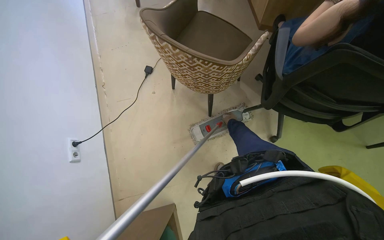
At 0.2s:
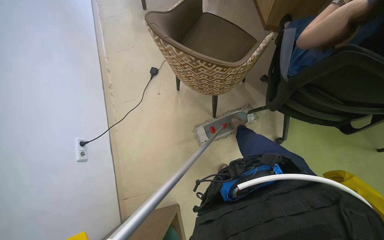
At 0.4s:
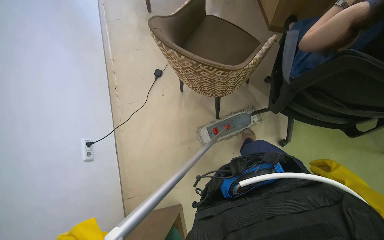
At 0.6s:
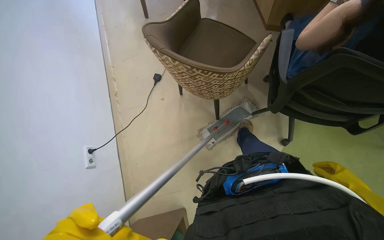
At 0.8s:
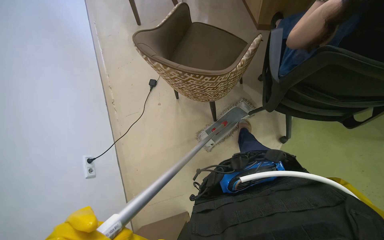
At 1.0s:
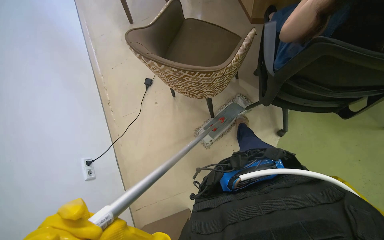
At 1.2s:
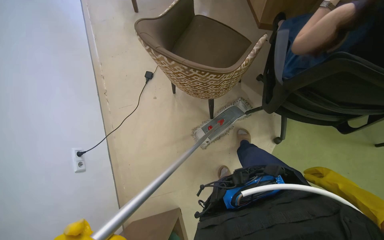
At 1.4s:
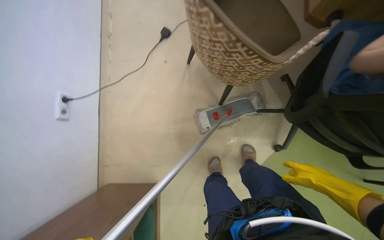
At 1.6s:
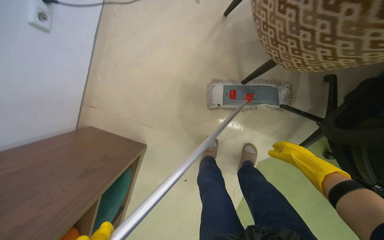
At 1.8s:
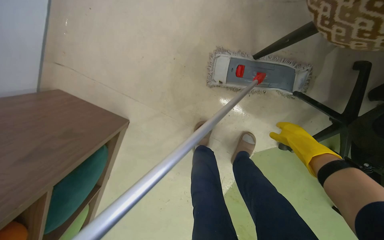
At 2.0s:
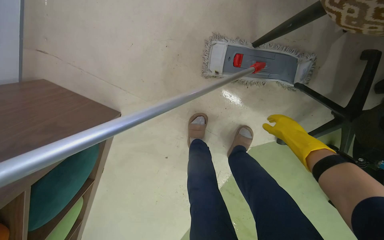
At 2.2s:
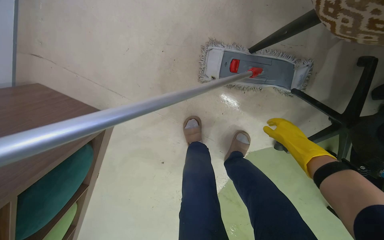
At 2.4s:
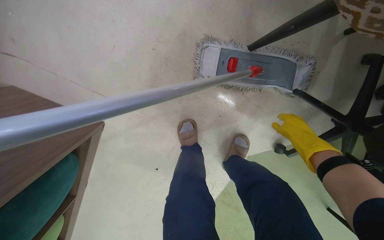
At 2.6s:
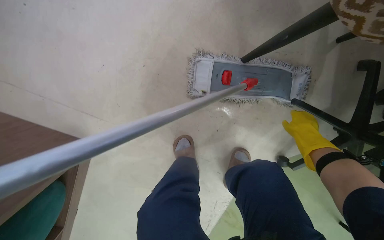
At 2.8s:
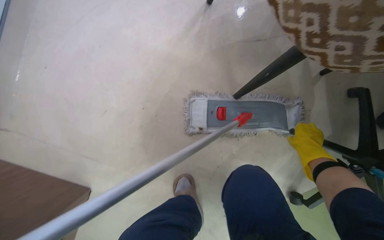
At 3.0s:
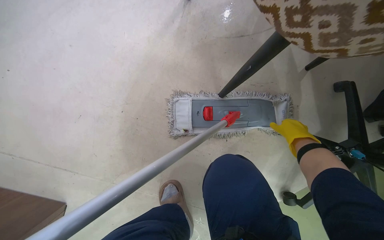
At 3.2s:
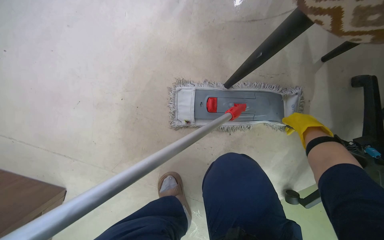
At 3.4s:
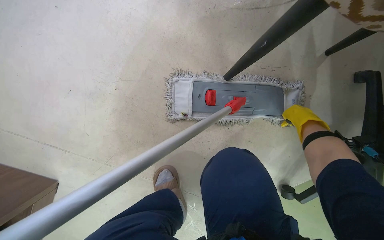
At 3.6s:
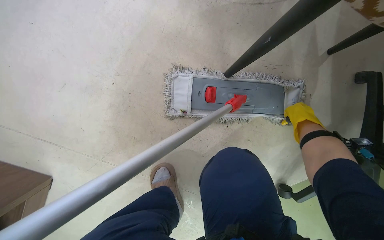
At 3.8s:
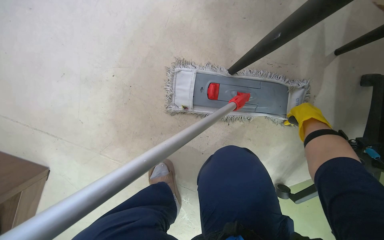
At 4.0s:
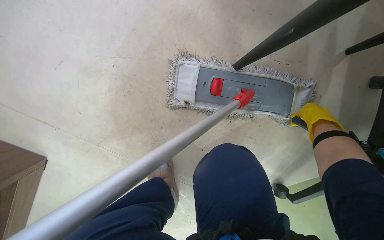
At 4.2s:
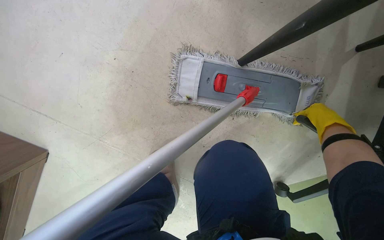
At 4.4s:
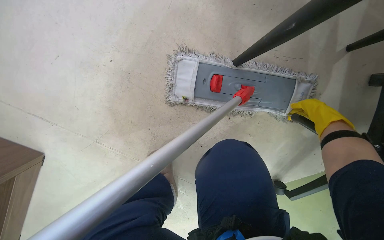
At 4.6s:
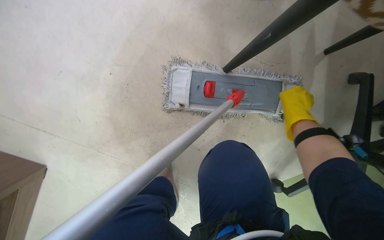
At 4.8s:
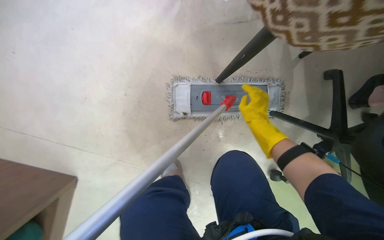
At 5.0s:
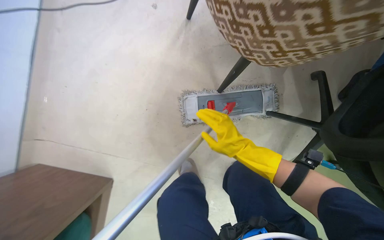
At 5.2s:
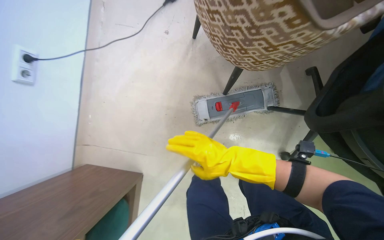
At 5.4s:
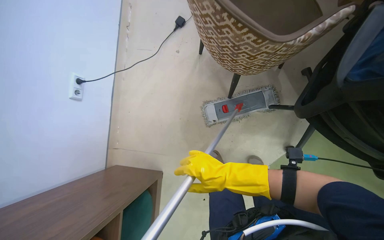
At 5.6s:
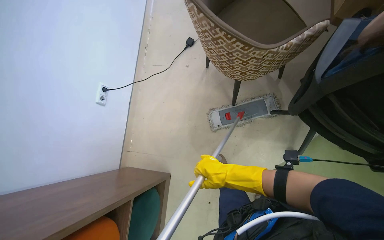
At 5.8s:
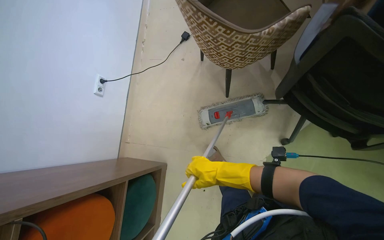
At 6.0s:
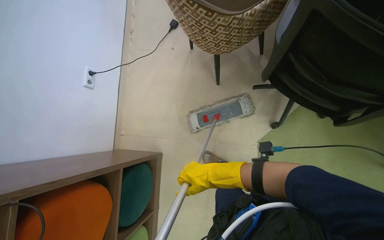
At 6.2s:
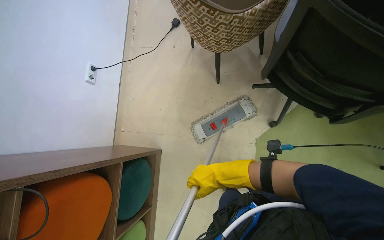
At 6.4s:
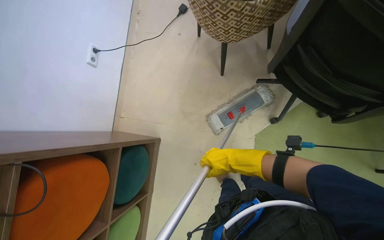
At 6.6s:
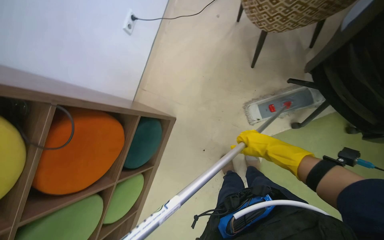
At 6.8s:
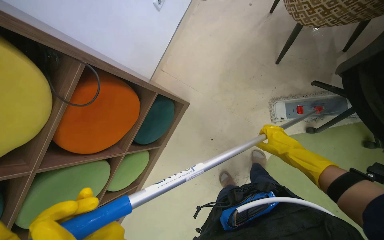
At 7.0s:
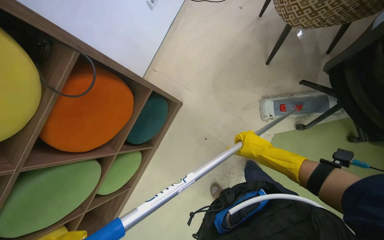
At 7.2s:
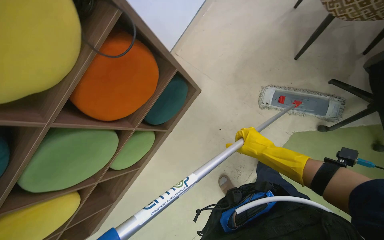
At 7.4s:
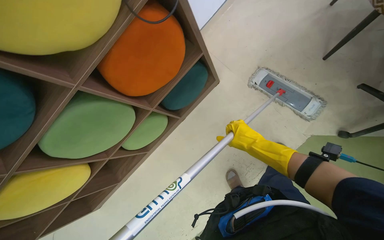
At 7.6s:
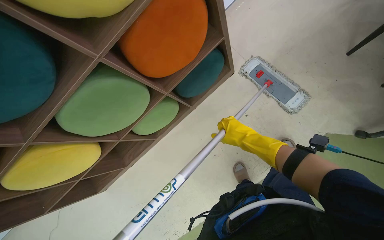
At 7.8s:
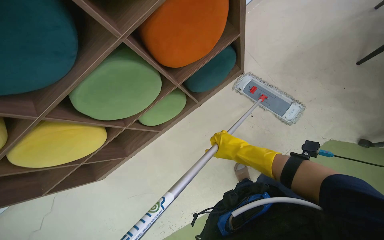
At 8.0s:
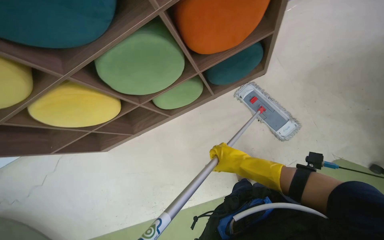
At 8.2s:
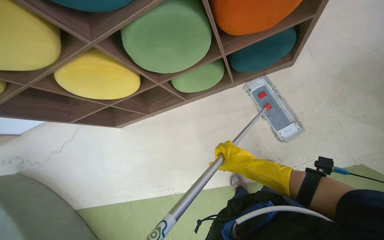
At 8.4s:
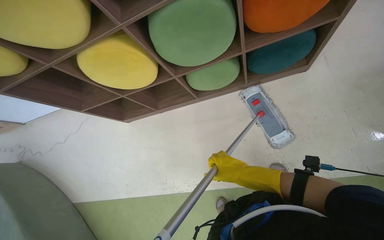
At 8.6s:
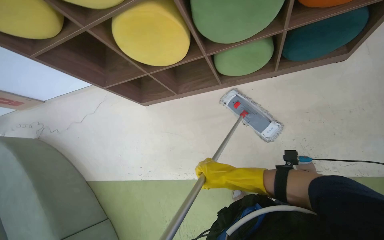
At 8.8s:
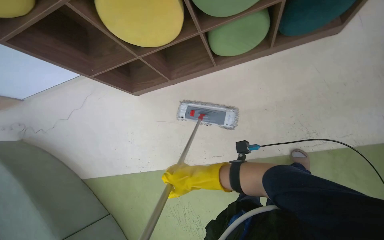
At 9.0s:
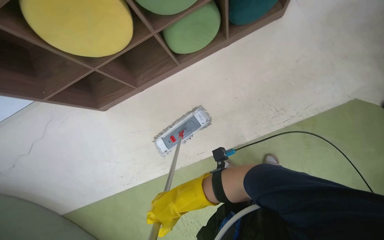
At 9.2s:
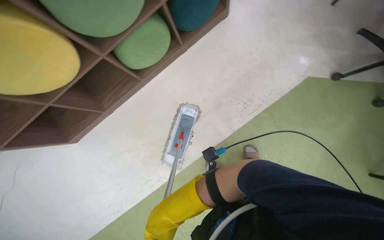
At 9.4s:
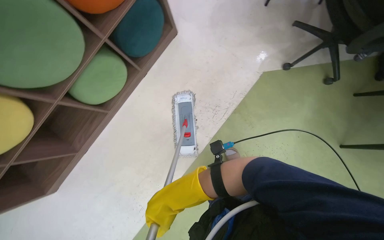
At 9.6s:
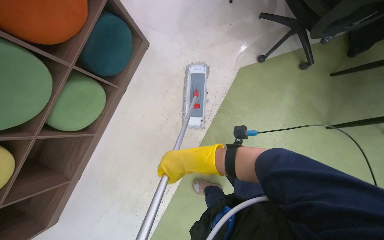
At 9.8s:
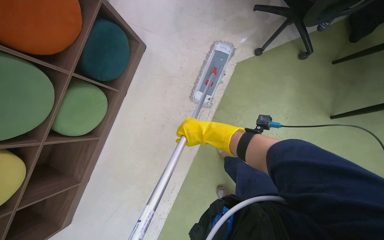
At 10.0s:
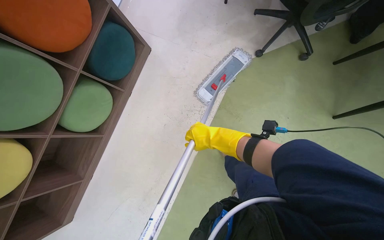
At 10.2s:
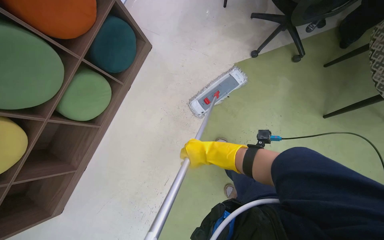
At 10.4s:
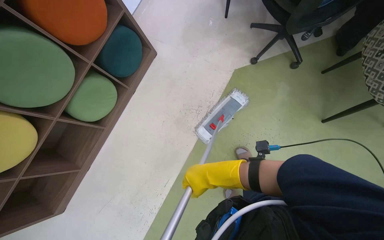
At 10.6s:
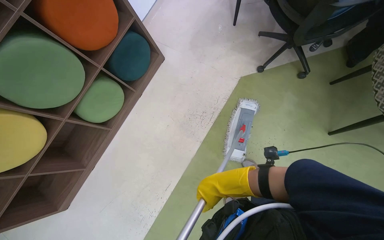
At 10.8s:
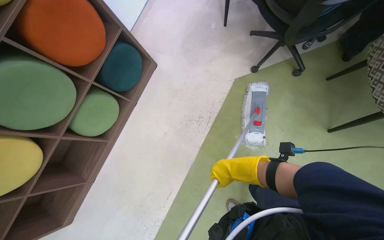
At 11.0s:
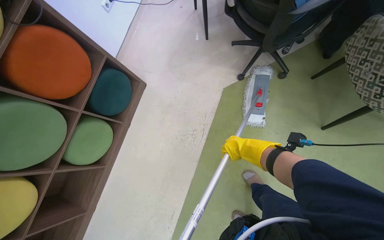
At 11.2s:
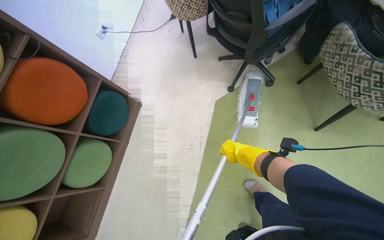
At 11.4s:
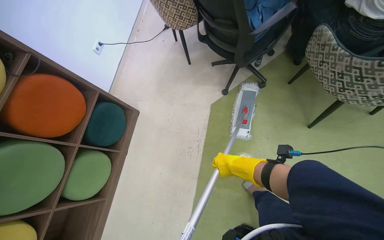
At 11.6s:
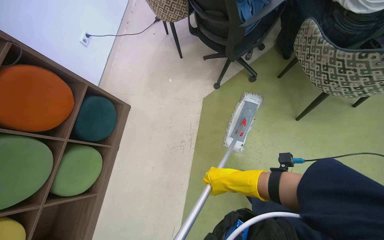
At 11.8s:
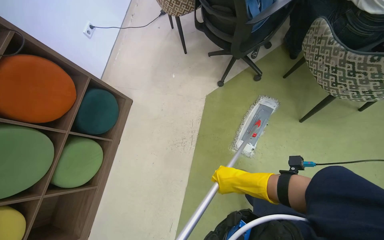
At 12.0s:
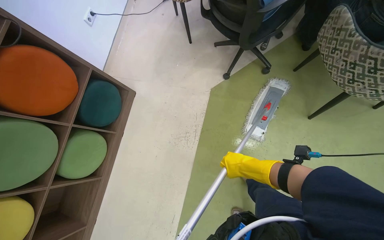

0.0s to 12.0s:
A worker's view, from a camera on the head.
Job: mopping floor.
The whole recording: Mopping floor. The worker continues mopping the floor in the office.
0.0s to 1.6s: The view tips downward by roughly 20 degrees. Everything in view rotates roughly 35 degrees clockwise.
1.6s to 3.0s: The wearer moves approximately 40 cm.
3.0s to 4.4s: The camera pitches downward, by roughly 15 degrees. The right hand travels nearer to the camera by approximately 10 cm.
4.4s to 6.0s: The wearer moves roughly 80 cm. The view pans to the left by approximately 20 degrees. The wearer looks approximately 20 degrees further upward. The scene rotates counterclockwise by roughly 25 degrees.
6.0s to 7.6s: The view tilts approximately 15 degrees downward. The scene rotates clockwise by about 40 degrees.
10.4s to 12.0s: The right hand is displaced to the right by roughly 20 cm.

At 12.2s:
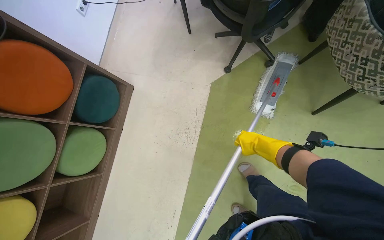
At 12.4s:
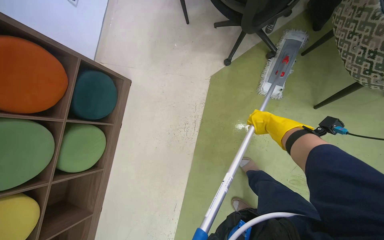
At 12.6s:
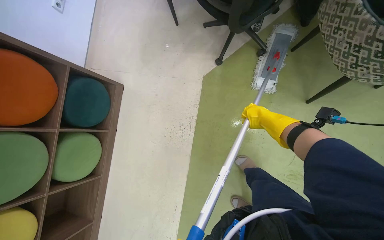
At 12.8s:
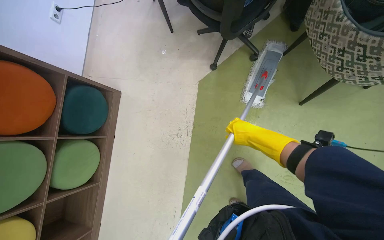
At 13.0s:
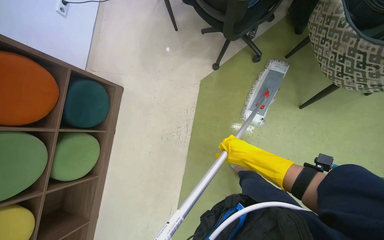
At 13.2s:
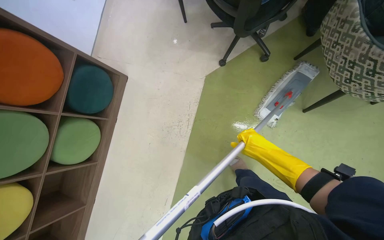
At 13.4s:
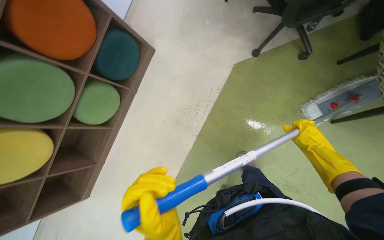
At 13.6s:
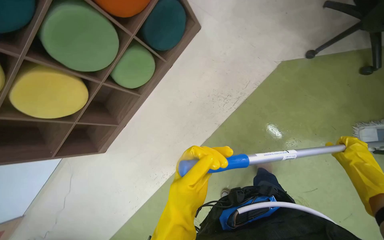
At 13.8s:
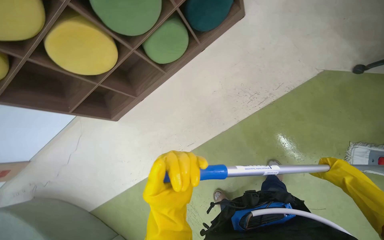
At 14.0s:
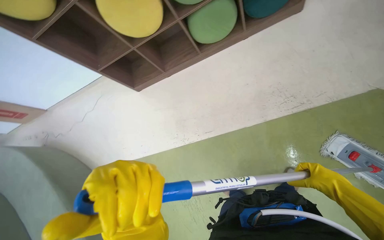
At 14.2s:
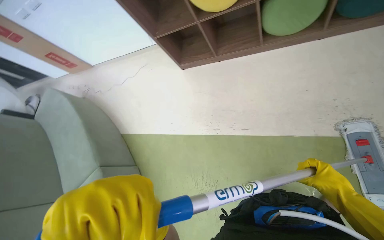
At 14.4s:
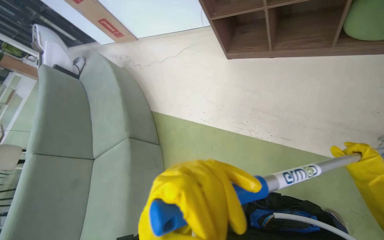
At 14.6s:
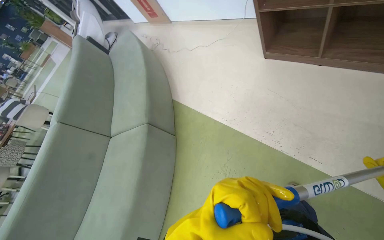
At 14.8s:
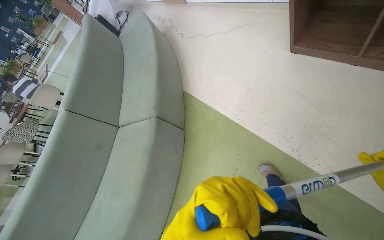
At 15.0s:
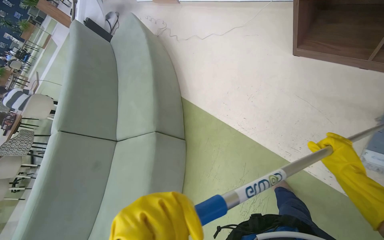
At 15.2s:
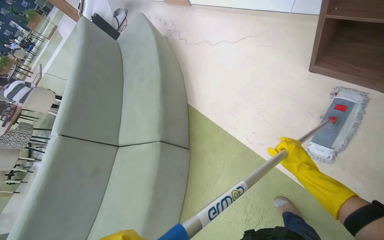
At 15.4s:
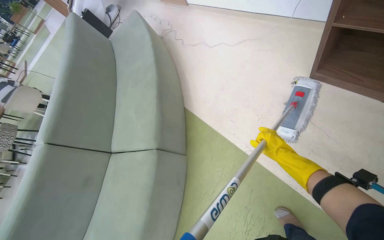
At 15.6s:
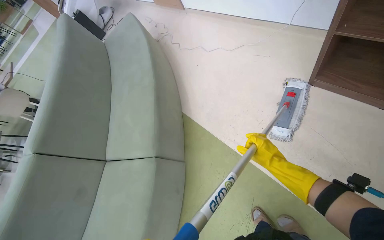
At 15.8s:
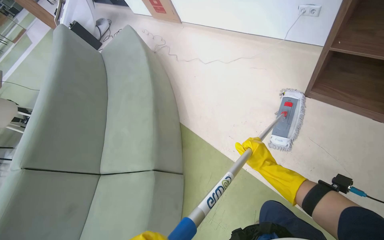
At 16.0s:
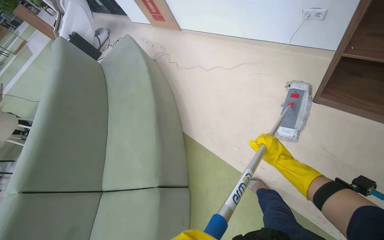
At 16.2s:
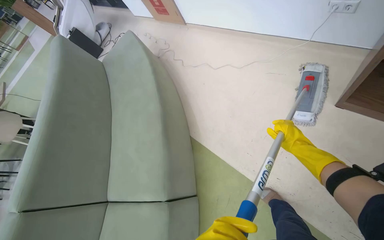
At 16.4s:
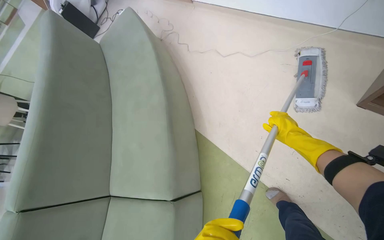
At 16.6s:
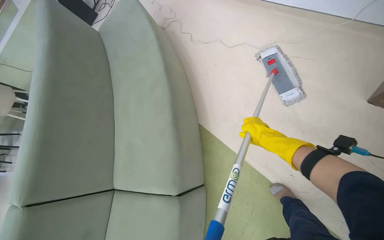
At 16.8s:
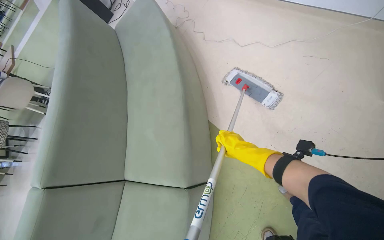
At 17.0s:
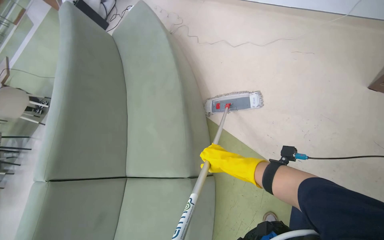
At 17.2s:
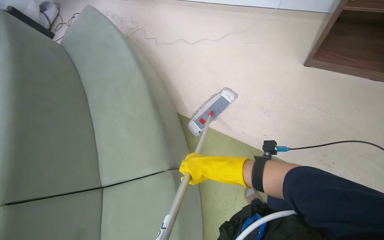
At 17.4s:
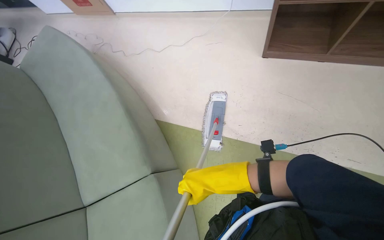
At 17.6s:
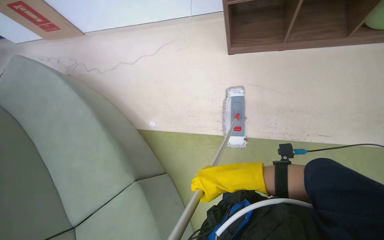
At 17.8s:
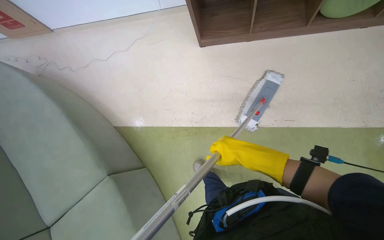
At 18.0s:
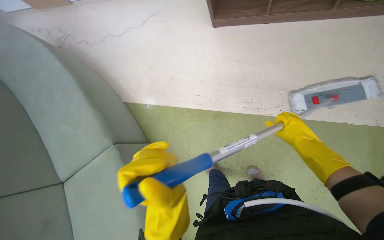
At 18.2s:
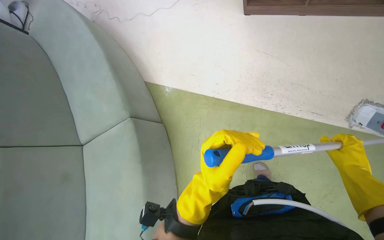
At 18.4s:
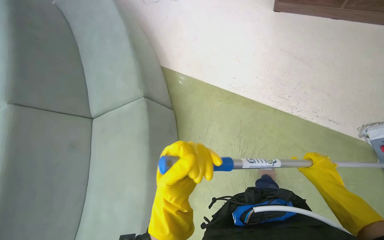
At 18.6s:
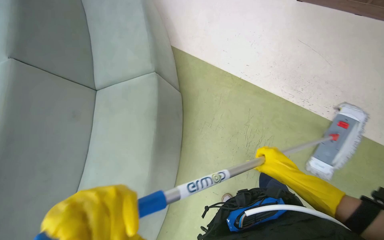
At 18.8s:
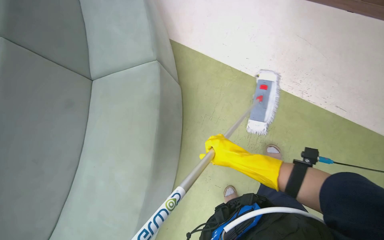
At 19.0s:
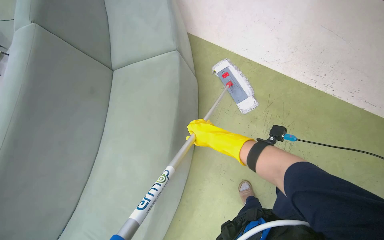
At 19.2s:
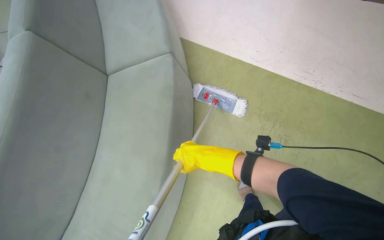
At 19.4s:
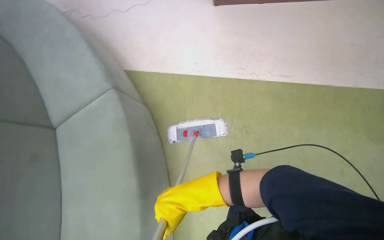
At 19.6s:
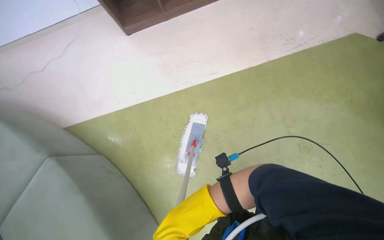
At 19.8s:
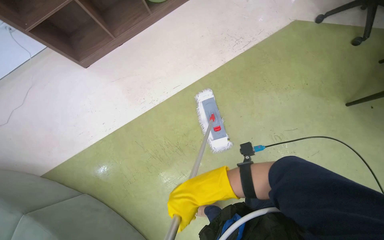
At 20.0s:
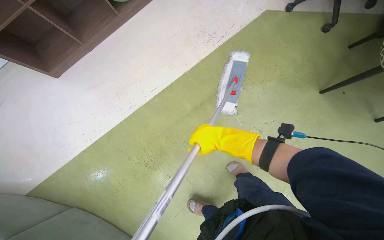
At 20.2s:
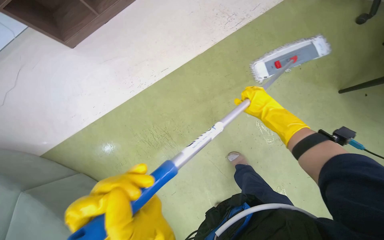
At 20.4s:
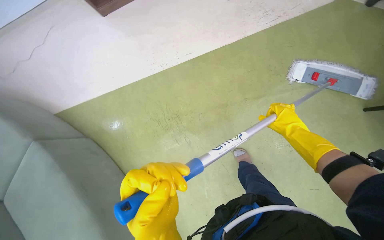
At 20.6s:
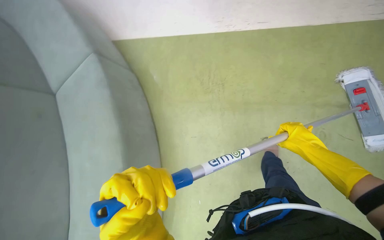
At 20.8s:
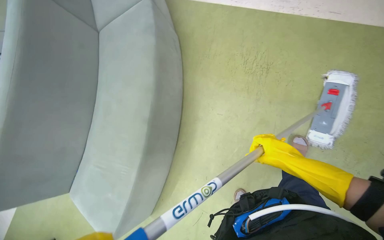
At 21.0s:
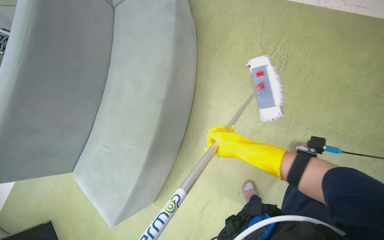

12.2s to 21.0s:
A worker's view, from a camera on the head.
Job: mopping floor.
The whole recording: Mopping floor. The worker continues mopping the floor in the office.
12.2s to 13.6s: The head rotates some 35 degrees to the left. The camera pitches downward, by roughly 15 degrees.
13.6s to 15.2s: The wearer moves some 70 cm. The wearer's head swings about 50 degrees to the left. The wearer looks roughly 15 degrees further downward.
15.2s to 16.6s: The head travels roughly 50 cm.
16.6s to 18.0s: The wearer moves some 60 cm. The head turns to the right by about 35 degrees.
18.0s to 19.6s: The view tilts some 15 degrees downward. The right hand goes some 25 cm to the left.
19.6s to 21.0s: The wearer looks some 15 degrees further to the right. The wearer looks roughly 10 degrees further downward. The right hand travels to the right and up the picture by some 40 cm.
